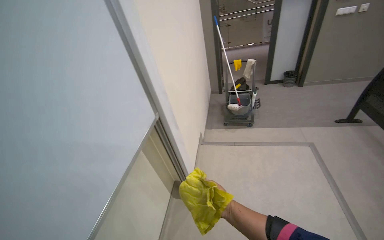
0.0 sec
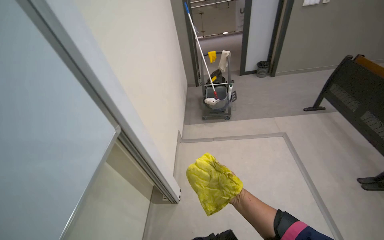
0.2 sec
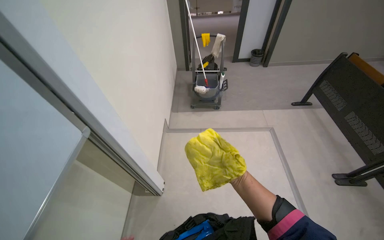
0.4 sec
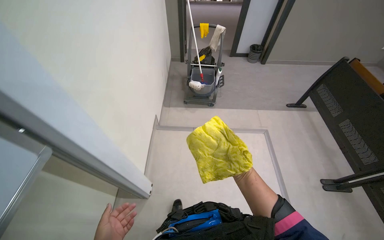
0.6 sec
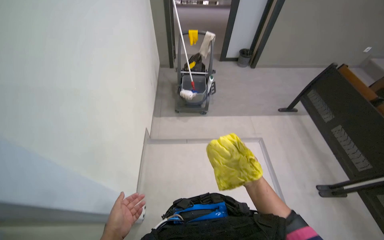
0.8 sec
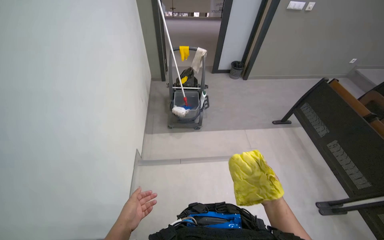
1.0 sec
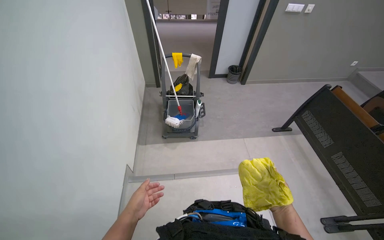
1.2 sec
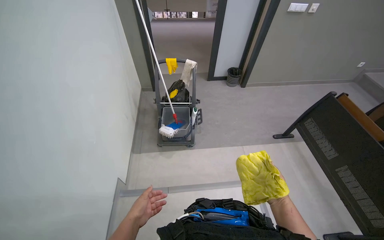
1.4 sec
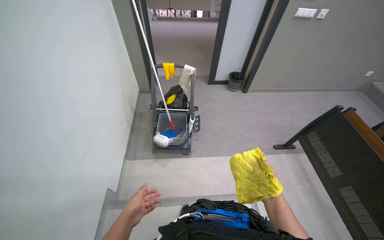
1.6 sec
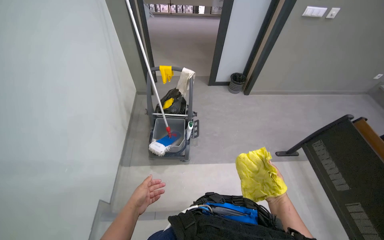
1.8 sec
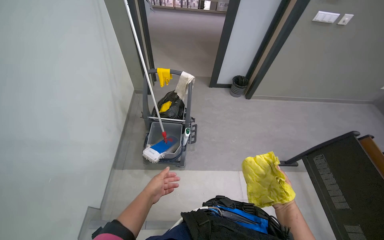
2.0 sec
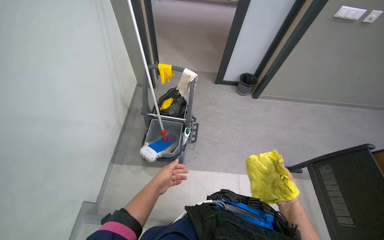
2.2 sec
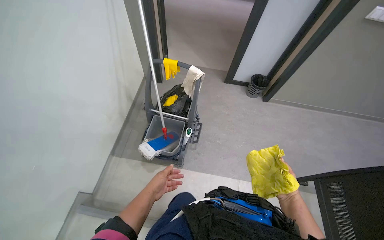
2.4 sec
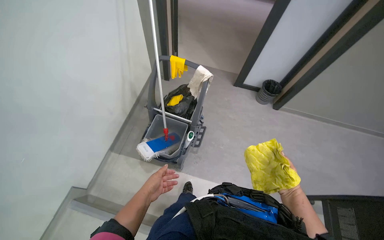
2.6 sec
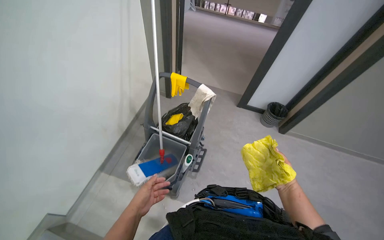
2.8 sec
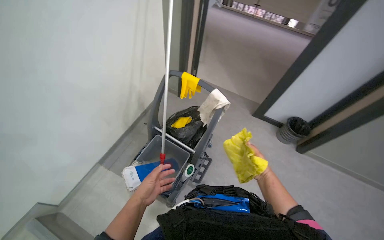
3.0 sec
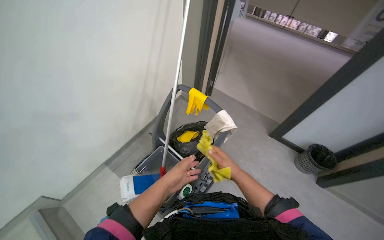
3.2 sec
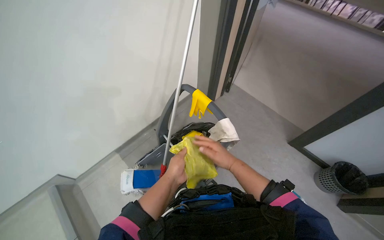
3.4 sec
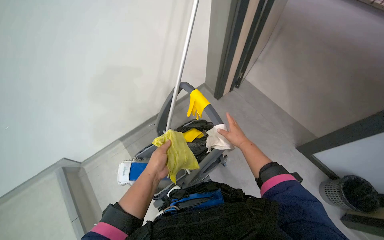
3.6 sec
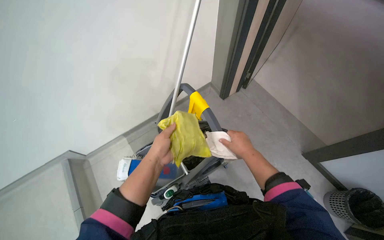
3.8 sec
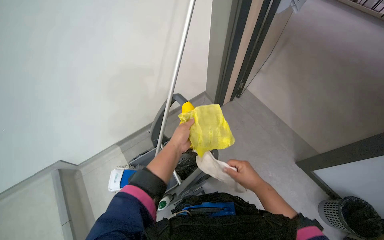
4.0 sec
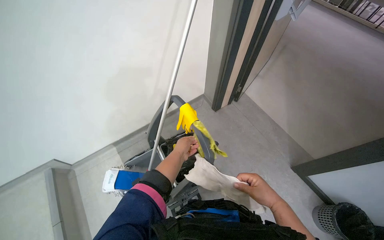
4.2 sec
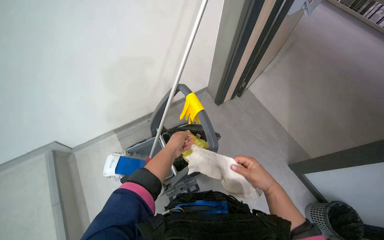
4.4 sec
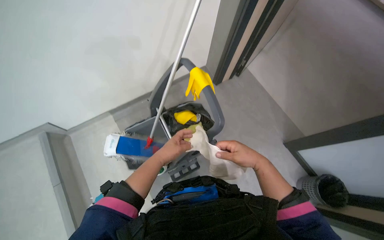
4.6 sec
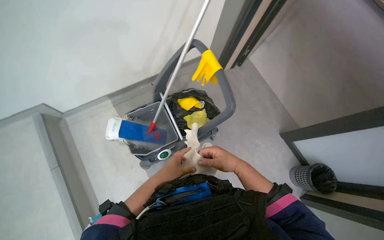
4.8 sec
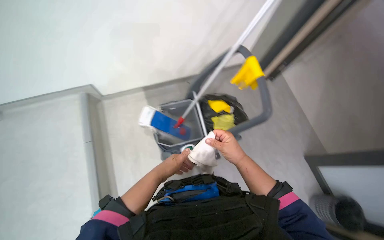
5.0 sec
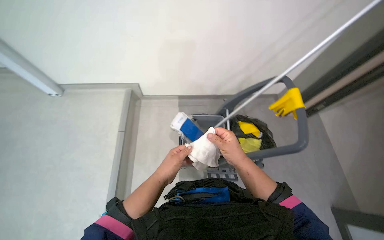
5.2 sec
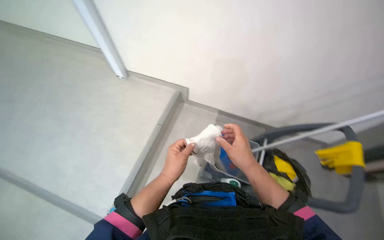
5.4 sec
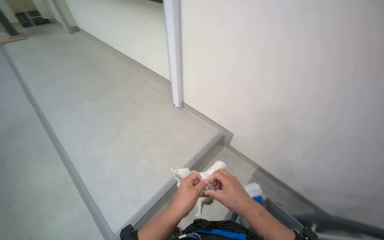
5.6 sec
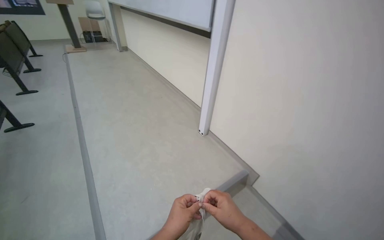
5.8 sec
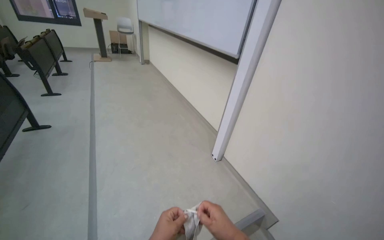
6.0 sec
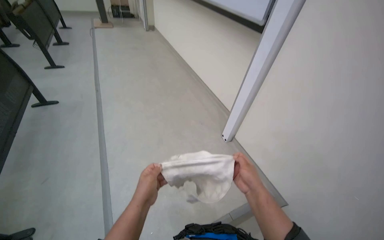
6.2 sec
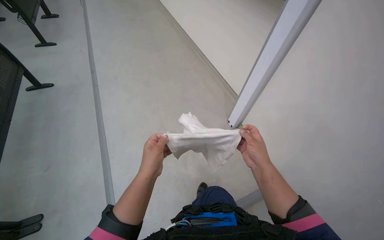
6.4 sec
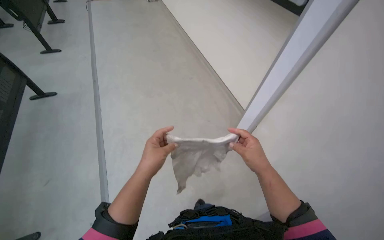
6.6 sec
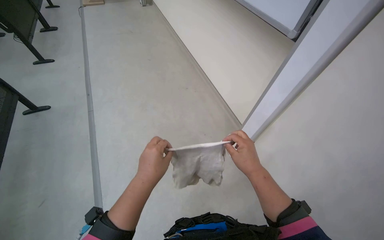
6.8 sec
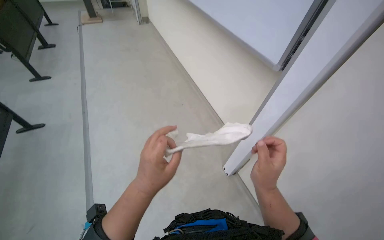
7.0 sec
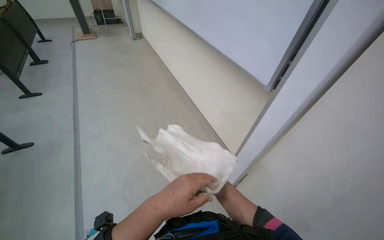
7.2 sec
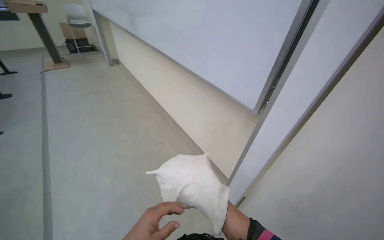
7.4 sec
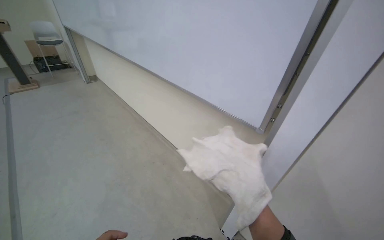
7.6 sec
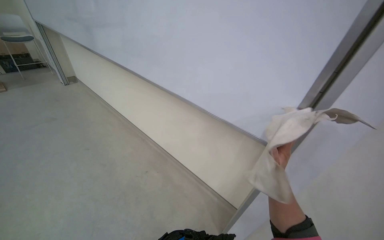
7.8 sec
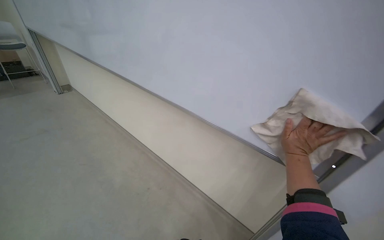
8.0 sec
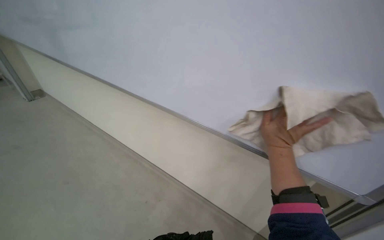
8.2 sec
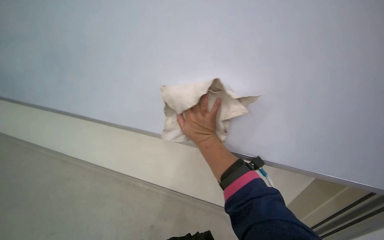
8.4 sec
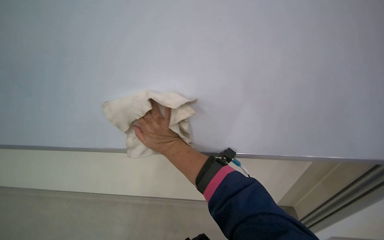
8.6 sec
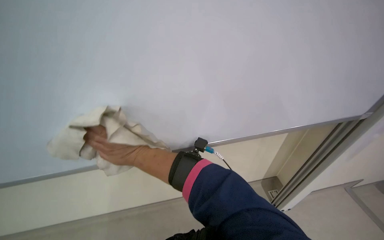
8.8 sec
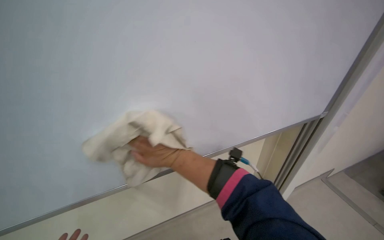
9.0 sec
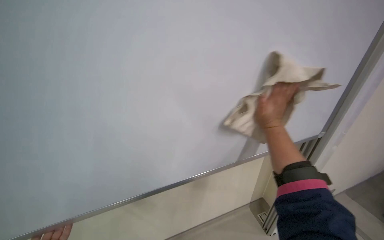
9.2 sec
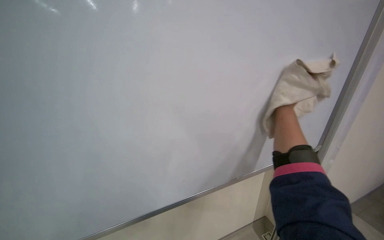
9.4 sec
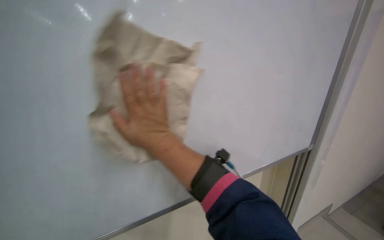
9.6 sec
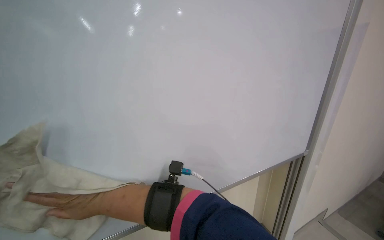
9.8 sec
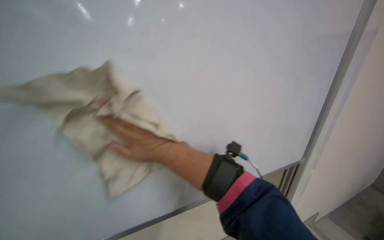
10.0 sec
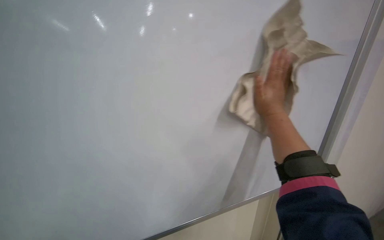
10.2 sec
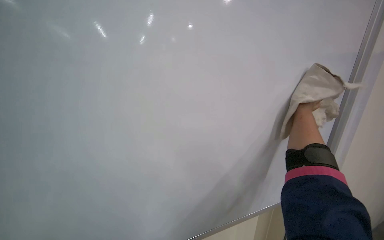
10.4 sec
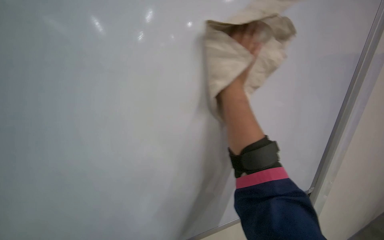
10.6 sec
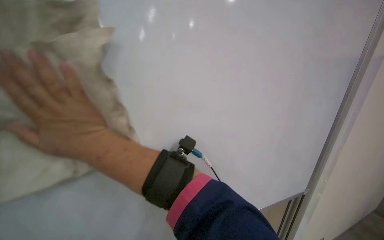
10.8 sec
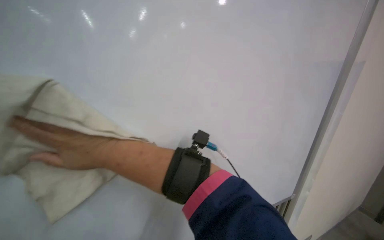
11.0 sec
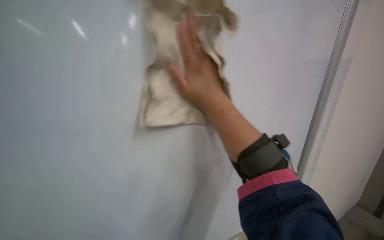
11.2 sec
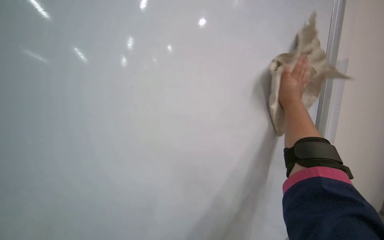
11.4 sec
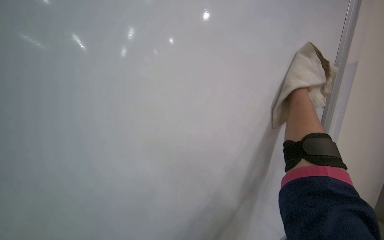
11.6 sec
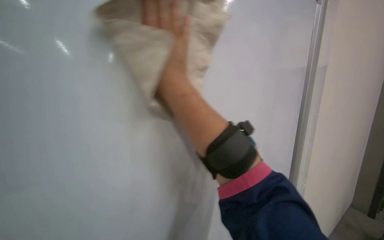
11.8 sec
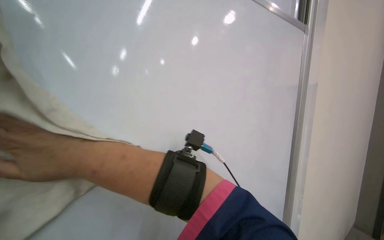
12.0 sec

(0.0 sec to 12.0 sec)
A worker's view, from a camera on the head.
Job: wiping surfaces.
The whole recording: Cleaning whiteboard. The worker prepares cleaning supplies and wipes the whiteboard with a cloth and cleaner.
0.0 sec - 1.6 sec: The camera is carried some 1 m. The view pans to the right by approximately 20 degrees.
1.6 sec - 3.0 sec: The head travels about 70 cm. The head rotates about 30 degrees to the left.
3.0 sec - 4.4 sec: The wearer moves about 40 cm. The head rotates roughly 35 degrees to the left.
4.4 sec - 6.0 sec: The camera is carried about 60 cm. The head rotates approximately 95 degrees to the left. The view tips upward by approximately 35 degrees.
7.6 sec - 9.0 sec: The wearer looks approximately 50 degrees further to the right. The camera pitches upward, by roughly 15 degrees.
9.0 sec - 10.4 sec: The right hand heads to the right and up the picture, covering roughly 35 cm.
10.4 sec - 12.0 sec: Everything in view rotates approximately 25 degrees counterclockwise.

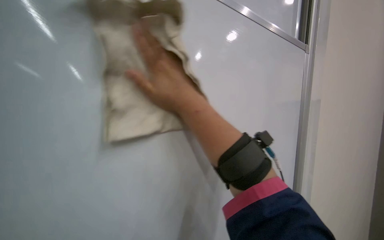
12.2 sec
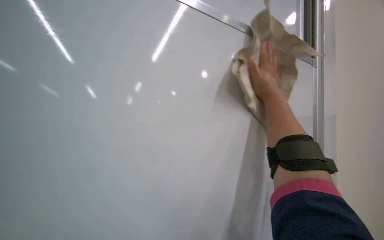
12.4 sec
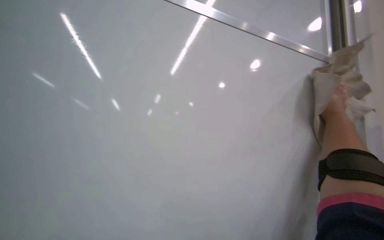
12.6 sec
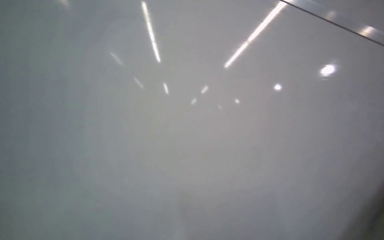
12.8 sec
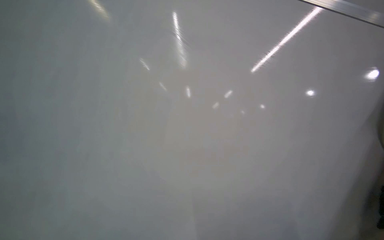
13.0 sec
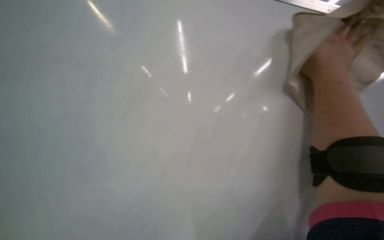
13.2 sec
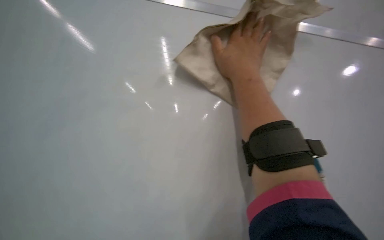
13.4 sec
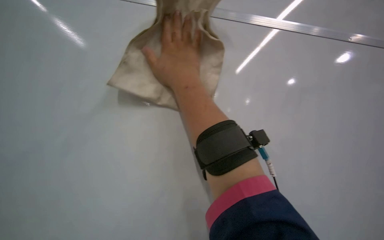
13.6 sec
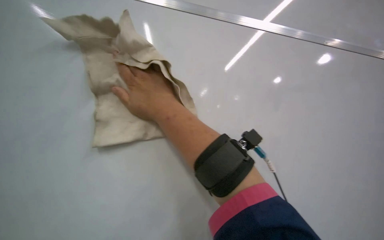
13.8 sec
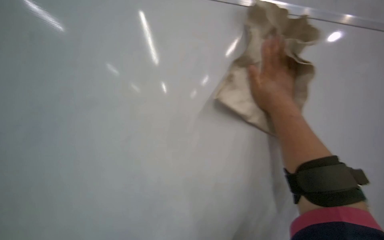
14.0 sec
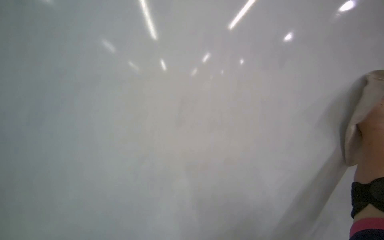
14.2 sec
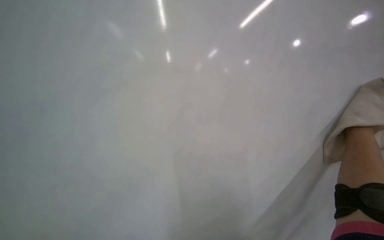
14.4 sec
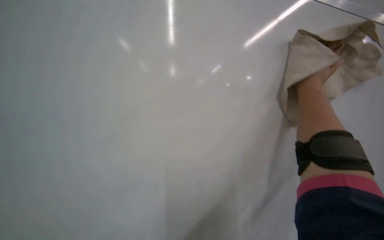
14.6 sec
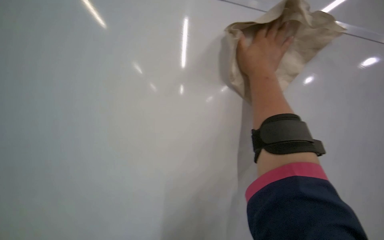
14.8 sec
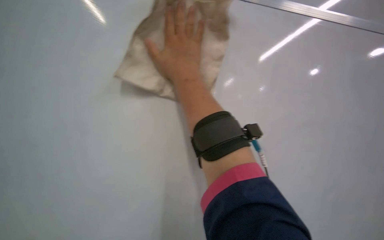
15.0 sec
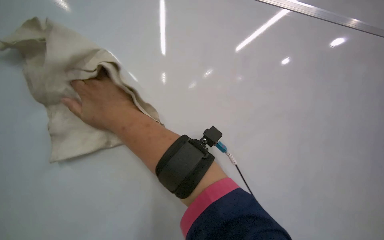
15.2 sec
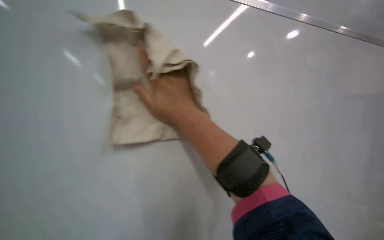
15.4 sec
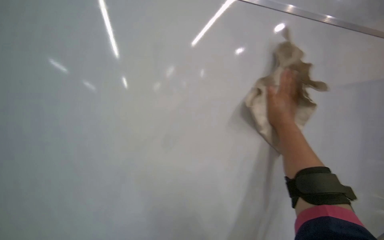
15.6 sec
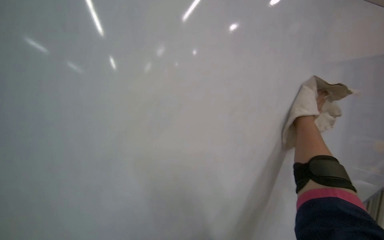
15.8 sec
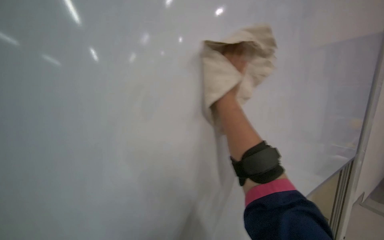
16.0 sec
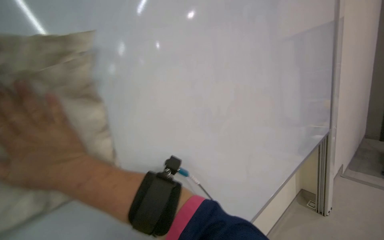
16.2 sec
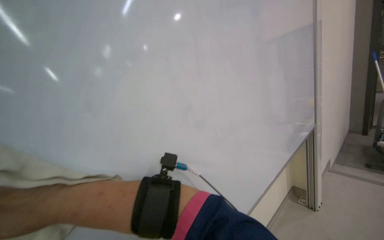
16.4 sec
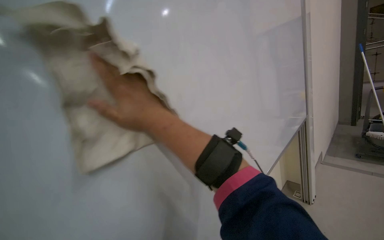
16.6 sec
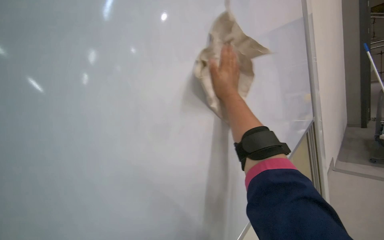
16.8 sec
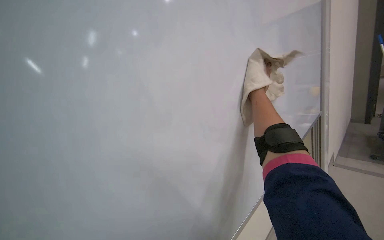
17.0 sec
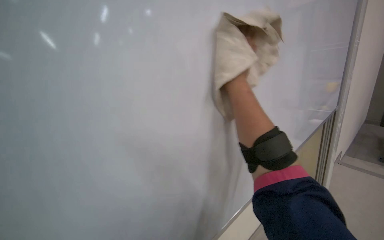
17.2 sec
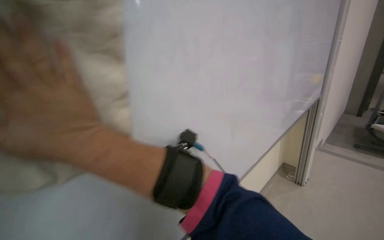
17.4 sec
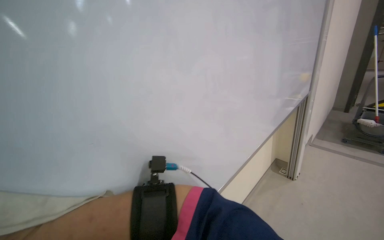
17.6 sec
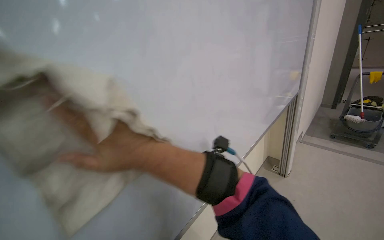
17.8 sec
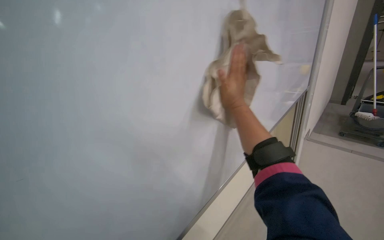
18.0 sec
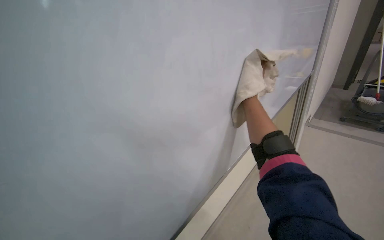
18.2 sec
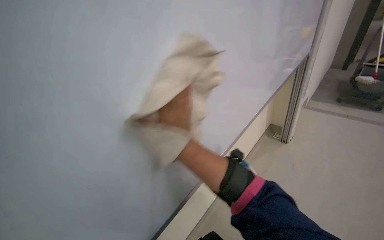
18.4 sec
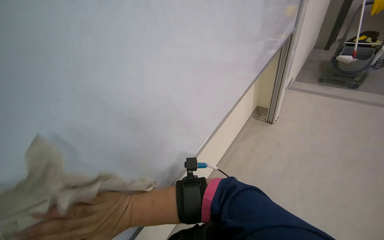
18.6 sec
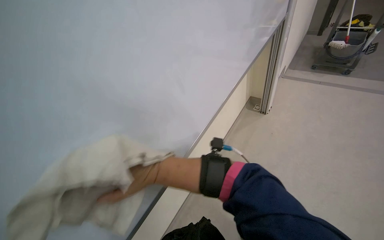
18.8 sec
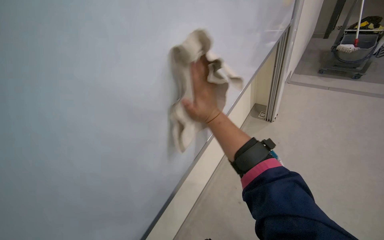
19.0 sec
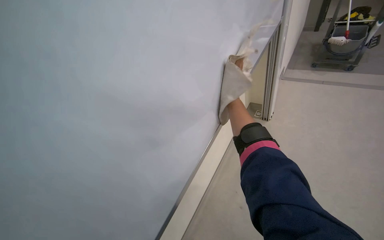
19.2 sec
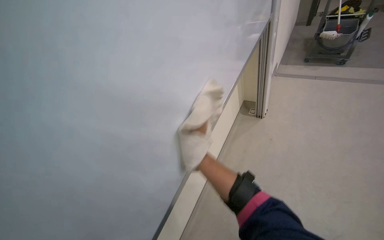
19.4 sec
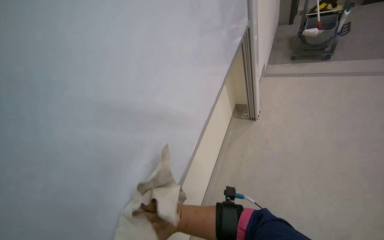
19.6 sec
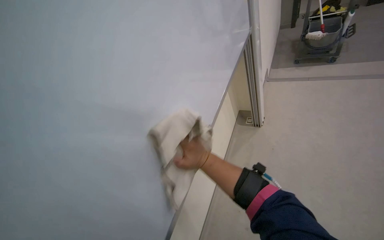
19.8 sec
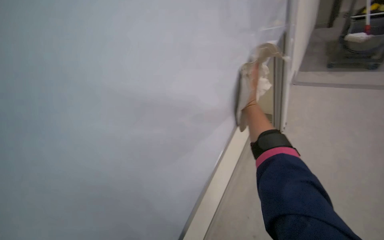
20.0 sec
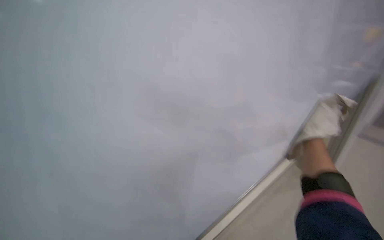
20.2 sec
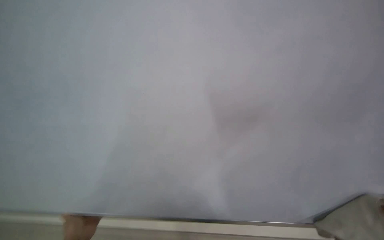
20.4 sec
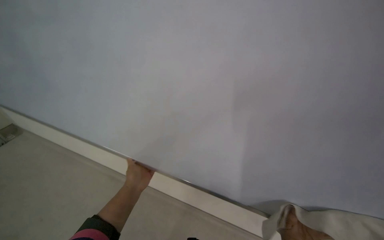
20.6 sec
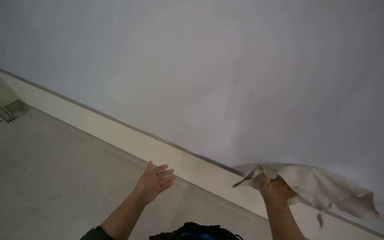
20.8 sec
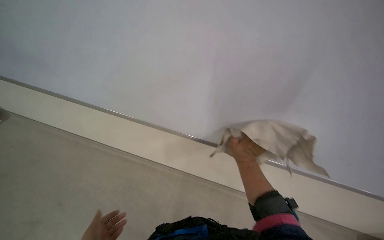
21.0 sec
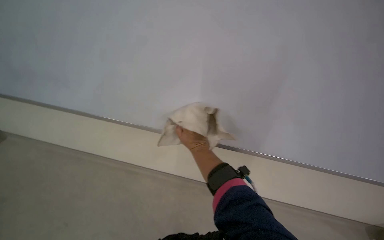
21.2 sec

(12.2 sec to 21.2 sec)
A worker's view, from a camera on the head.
Job: wiping surfaces.
The whole recording: Cleaning whiteboard. The worker prepares cleaning supplies and wipes the whiteboard with a cloth and cleaner.
13.8 sec - 15.2 sec: The wearer looks approximately 35 degrees further to the right.
15.2 sec - 16.6 sec: The view swings approximately 15 degrees to the right. The right hand goes left and right, some 70 cm each way, reversing 2 times.
16.6 sec - 18.2 sec: The view tips downward by about 15 degrees.
19.8 sec - 21.2 sec: The wearer's head swings some 20 degrees to the left.
